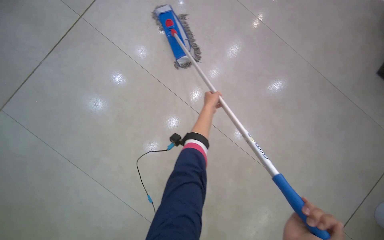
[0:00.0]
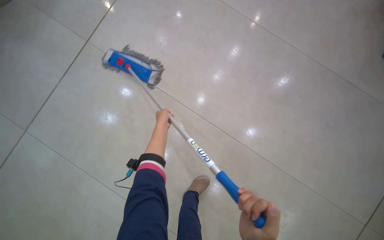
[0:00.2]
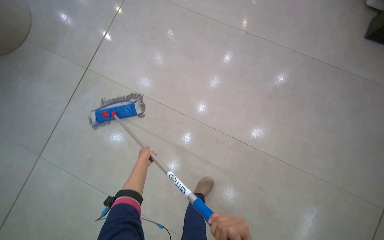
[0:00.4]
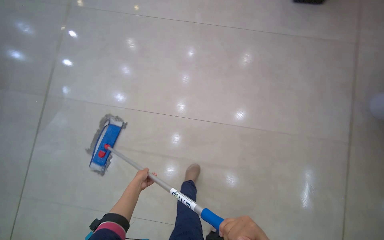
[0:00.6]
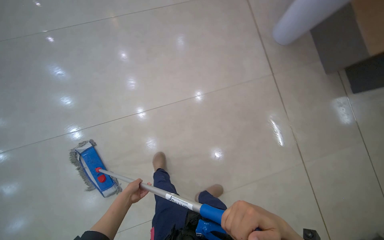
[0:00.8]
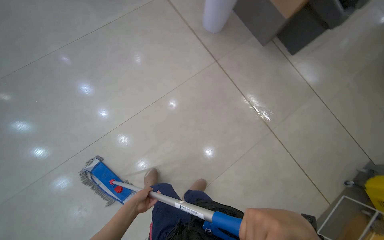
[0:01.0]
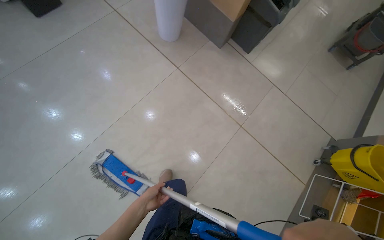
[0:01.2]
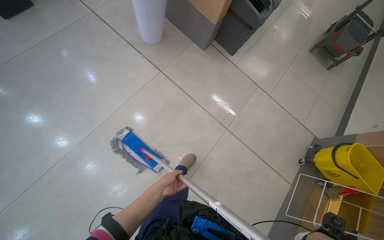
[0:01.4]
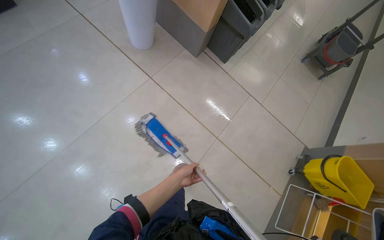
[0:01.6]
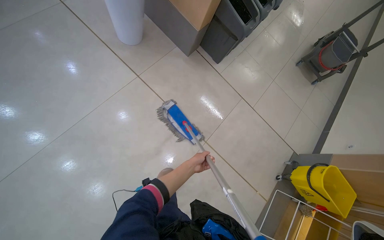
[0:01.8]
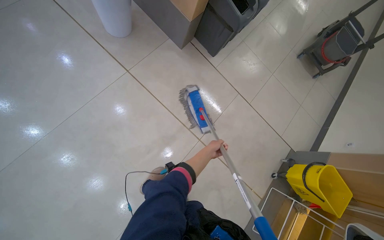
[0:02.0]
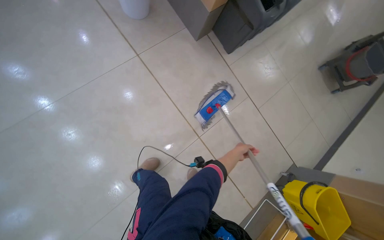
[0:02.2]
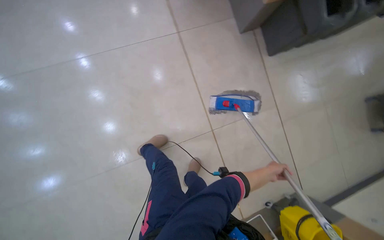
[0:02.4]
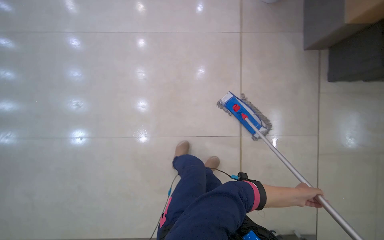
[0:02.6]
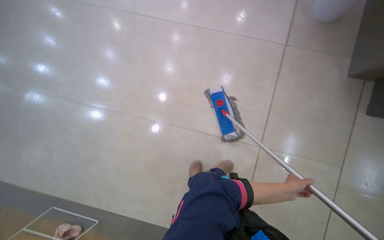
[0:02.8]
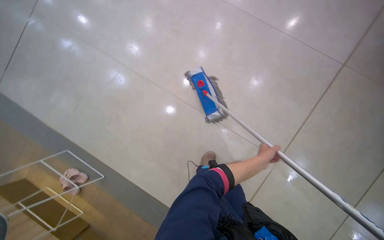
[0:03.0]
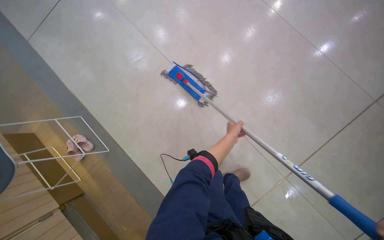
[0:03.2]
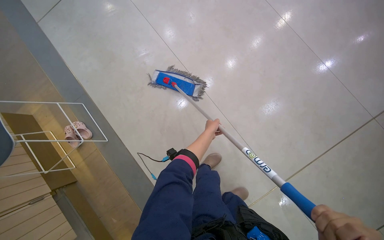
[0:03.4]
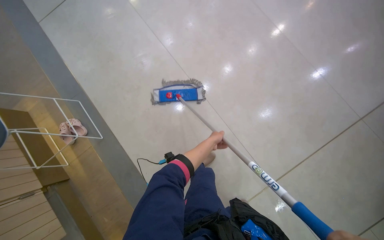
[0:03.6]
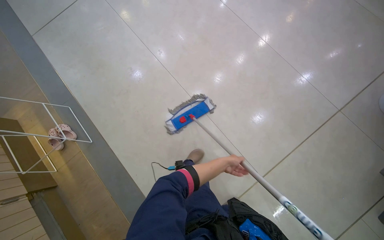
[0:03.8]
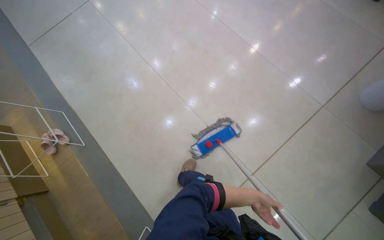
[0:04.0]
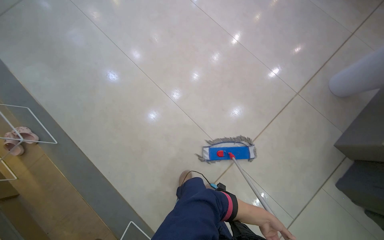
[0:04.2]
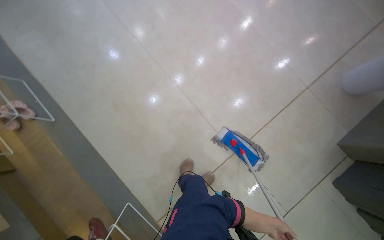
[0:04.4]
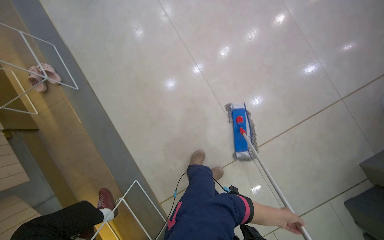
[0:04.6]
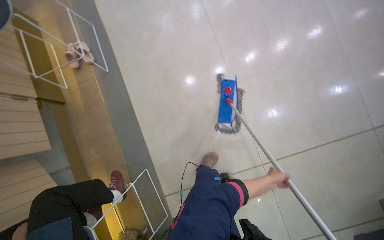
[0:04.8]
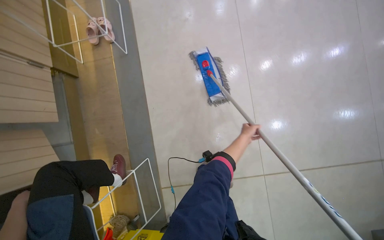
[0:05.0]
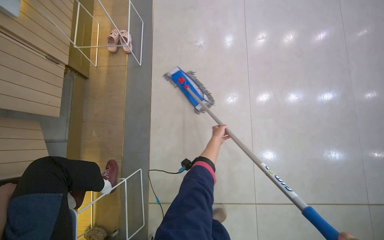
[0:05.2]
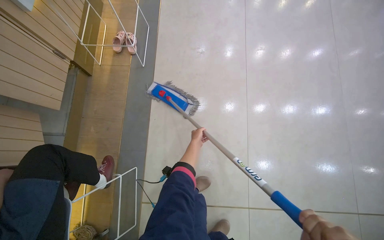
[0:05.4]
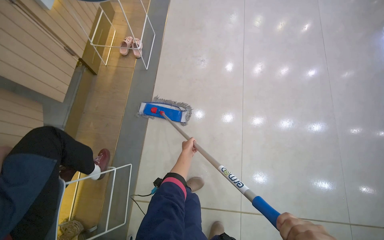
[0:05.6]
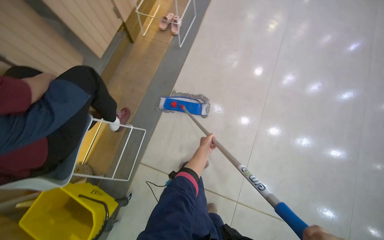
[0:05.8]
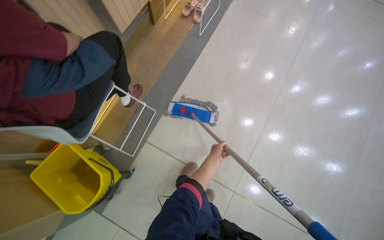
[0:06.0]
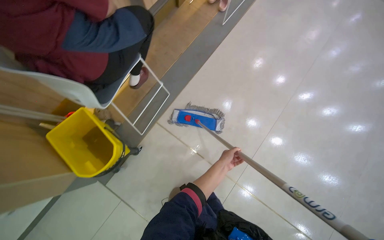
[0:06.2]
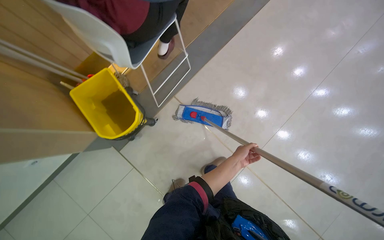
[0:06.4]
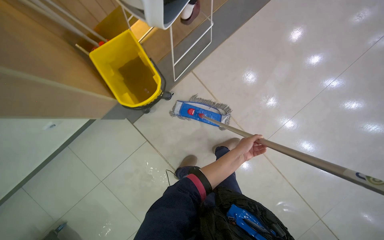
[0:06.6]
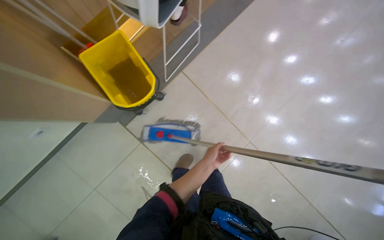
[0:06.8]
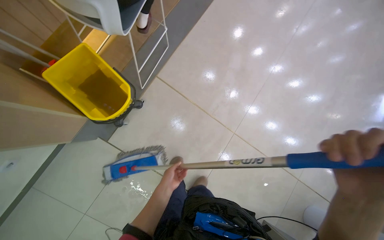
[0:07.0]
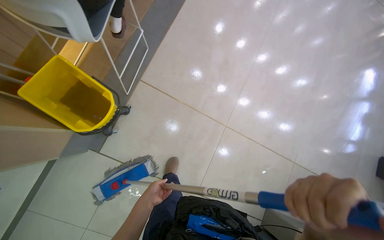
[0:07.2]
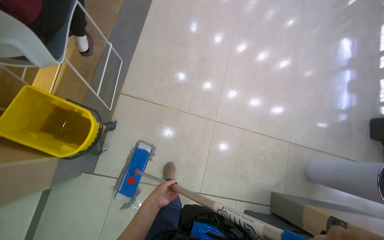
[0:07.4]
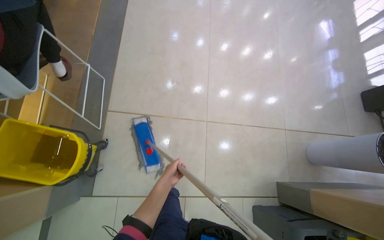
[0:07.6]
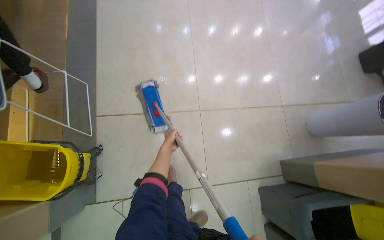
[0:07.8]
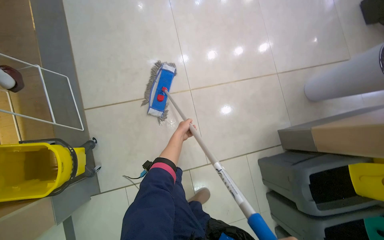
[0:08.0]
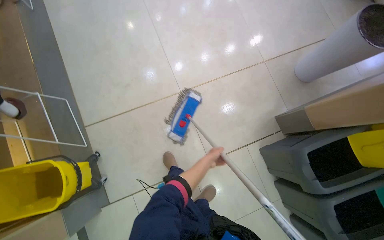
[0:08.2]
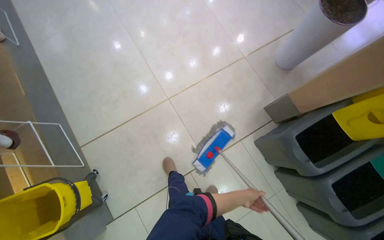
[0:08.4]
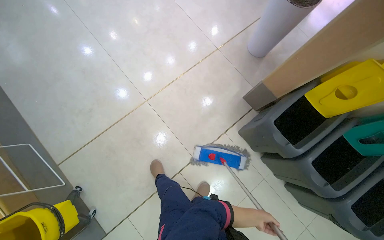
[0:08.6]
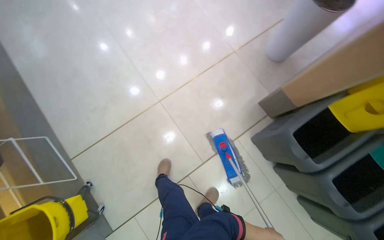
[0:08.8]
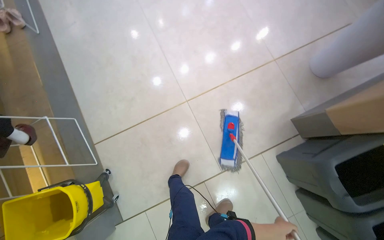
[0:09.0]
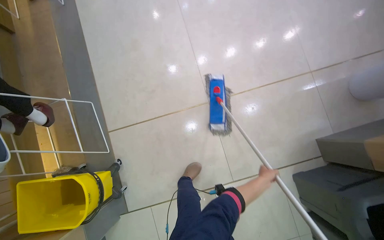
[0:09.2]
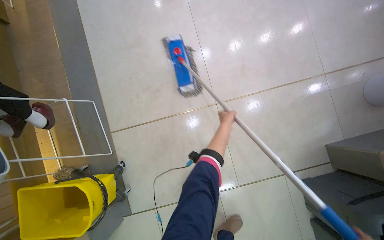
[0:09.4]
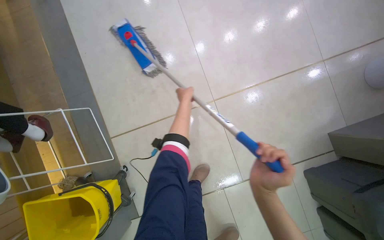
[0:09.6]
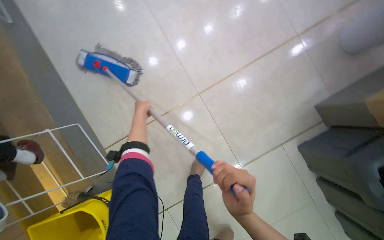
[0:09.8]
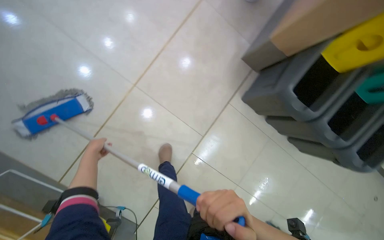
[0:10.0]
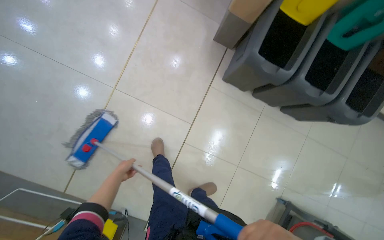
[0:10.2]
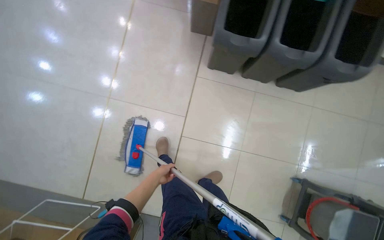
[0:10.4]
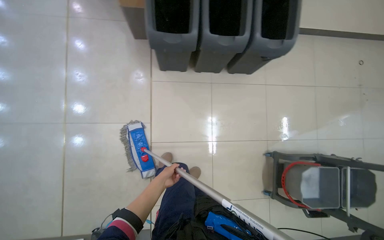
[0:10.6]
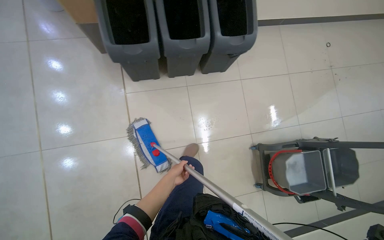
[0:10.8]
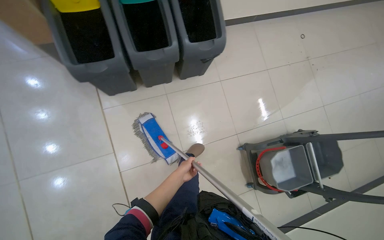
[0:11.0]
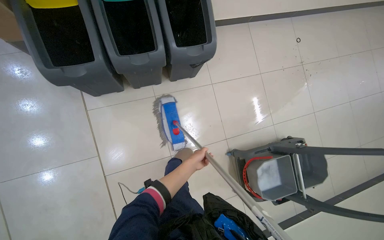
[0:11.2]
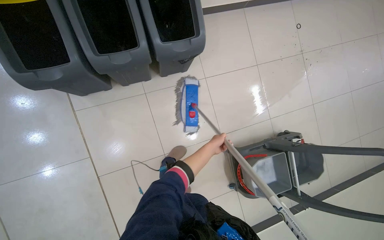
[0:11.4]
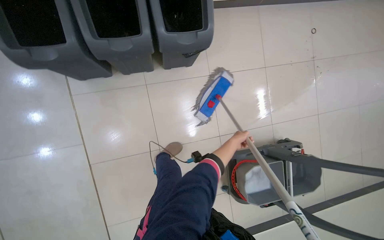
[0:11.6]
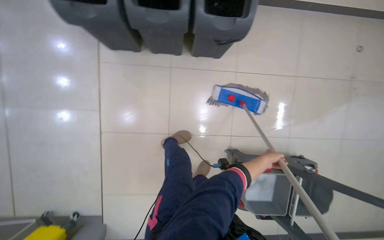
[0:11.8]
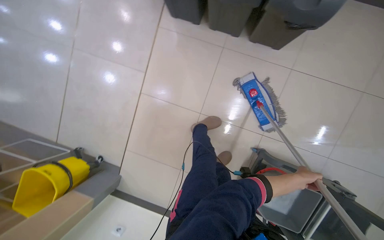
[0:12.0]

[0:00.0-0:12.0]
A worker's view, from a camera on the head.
Job: mopping floor.
The whole recording: Mopping tiled floor. The worker mops the tiled floor, moving chairs to clean underneath them.
0:00.0 to 0:01.6: The camera is carried approximately 60 cm. The wearer looks about 70 degrees further to the right. The camera pitches upward, by some 10 degrees.
0:03.0 to 0:04.4: The left hand moves down the picture and to the right, approximately 60 cm.
0:04.4 to 0:06.0: The head travels roughly 40 cm. Everything in view rotates about 70 degrees clockwise.
0:06.0 to 0:07.6: The camera travels about 50 cm. The wearer looks about 25 degrees further to the right.
0:07.6 to 0:09.0: Everything in view rotates some 30 degrees counterclockwise.
0:09.0 to 0:10.4: The scene rotates counterclockwise by approximately 50 degrees.
0:10.4 to 0:12.0: The camera travels about 60 cm.

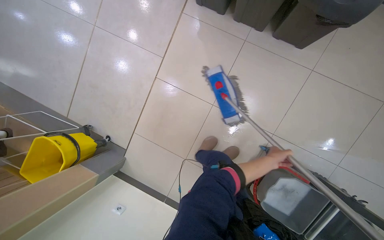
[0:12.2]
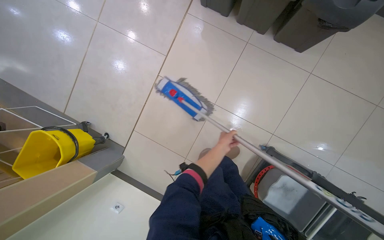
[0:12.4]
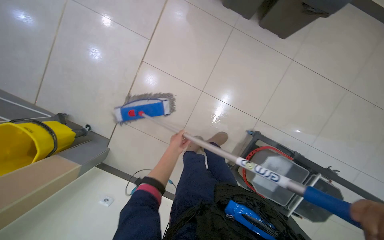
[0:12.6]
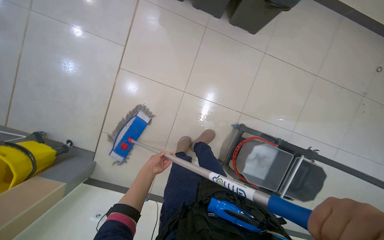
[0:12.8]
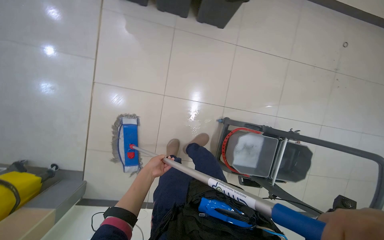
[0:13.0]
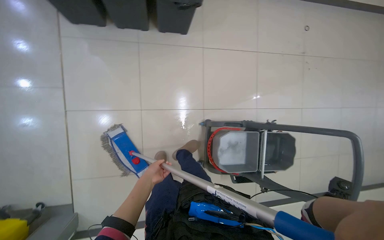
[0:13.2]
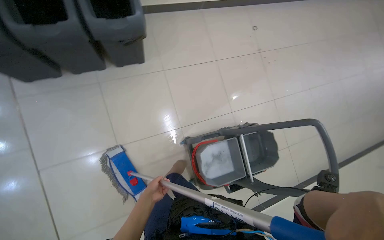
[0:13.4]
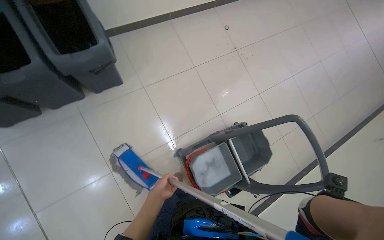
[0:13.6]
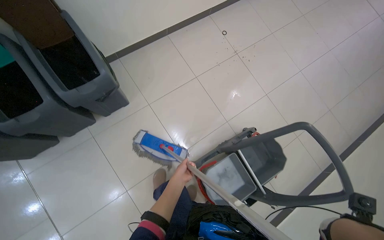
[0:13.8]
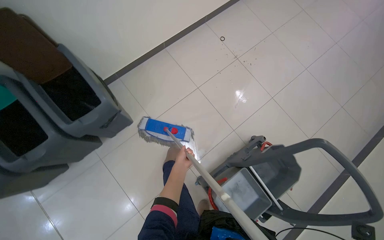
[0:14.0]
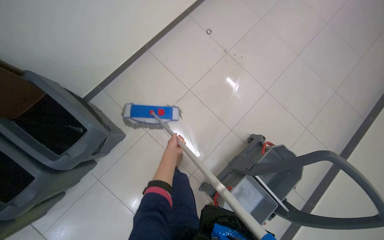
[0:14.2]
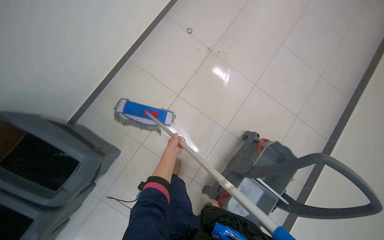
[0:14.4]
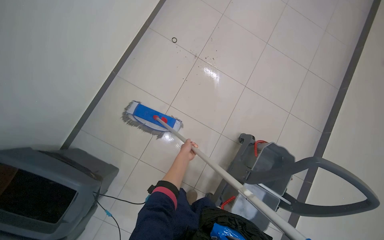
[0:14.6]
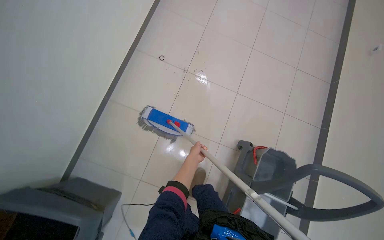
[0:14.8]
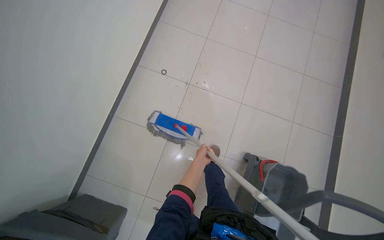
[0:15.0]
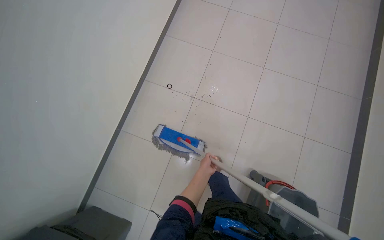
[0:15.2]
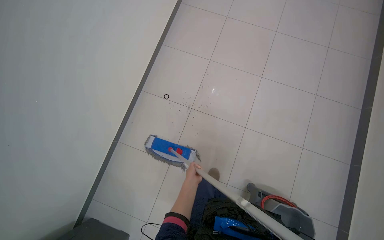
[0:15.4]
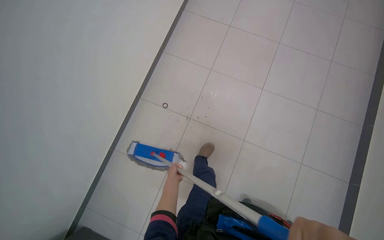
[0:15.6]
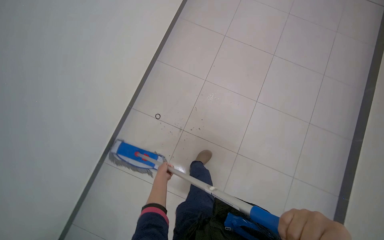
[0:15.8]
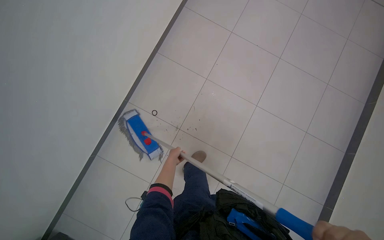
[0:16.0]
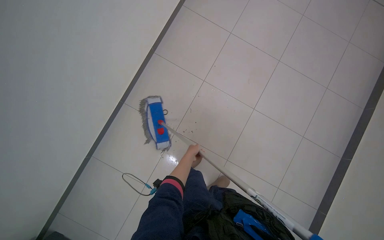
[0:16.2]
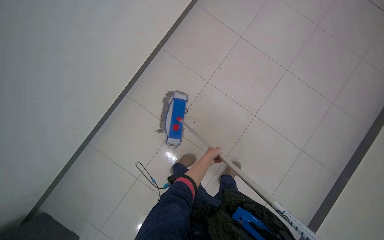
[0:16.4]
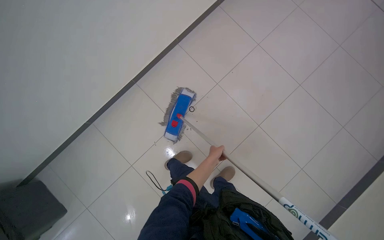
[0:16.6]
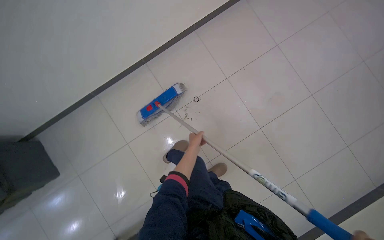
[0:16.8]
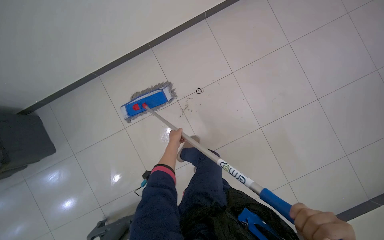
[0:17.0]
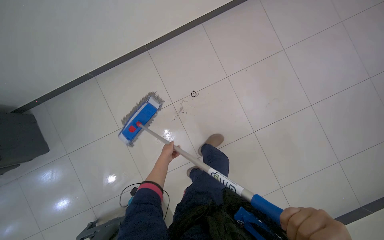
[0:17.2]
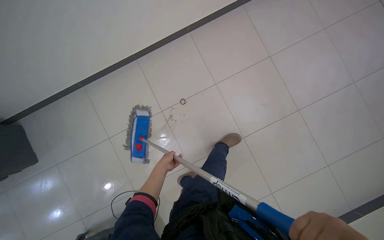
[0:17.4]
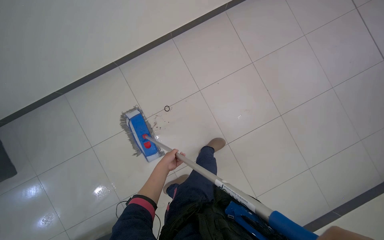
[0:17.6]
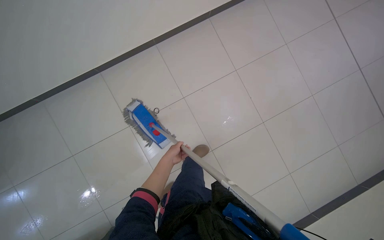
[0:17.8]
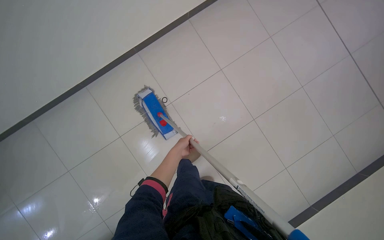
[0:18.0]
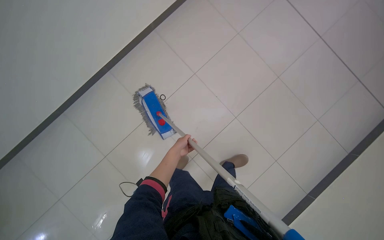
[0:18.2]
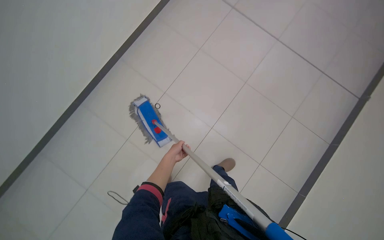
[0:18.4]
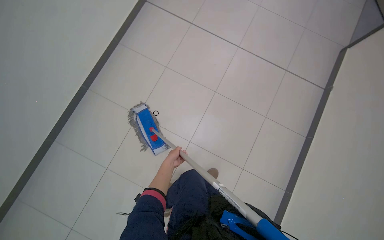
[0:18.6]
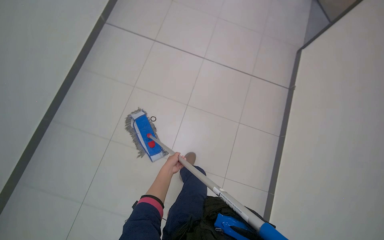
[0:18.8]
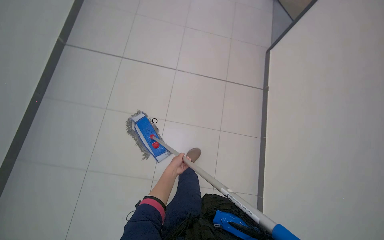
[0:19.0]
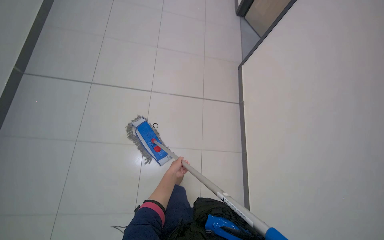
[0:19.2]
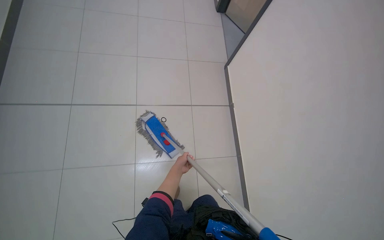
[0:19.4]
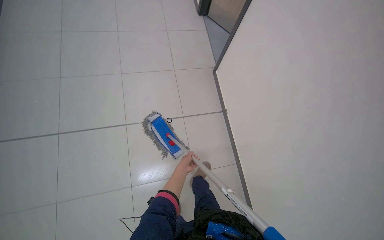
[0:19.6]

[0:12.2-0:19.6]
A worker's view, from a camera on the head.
Job: mopping floor.
The whole recording: Mopping tiled floor. The worker mops the tiled floor, moving chairs to clean underneath them.
0:12.2 to 0:13.6: The camera travels approximately 40 cm. The wearer looks about 60 degrees further to the right.
0:13.6 to 0:15.2: The camera is carried some 90 cm. The scene rotates counterclockwise by some 40 degrees.
0:15.2 to 0:16.6: The camera travels some 40 cm.
0:16.6 to 0:18.2: The head travels approximately 70 cm.
